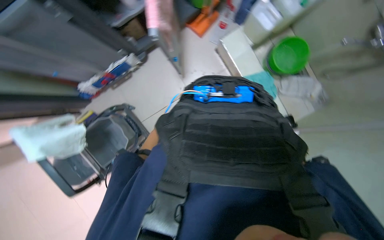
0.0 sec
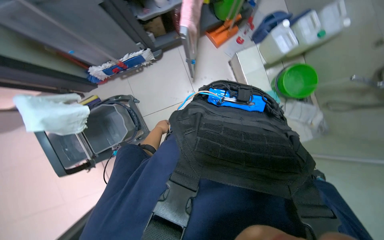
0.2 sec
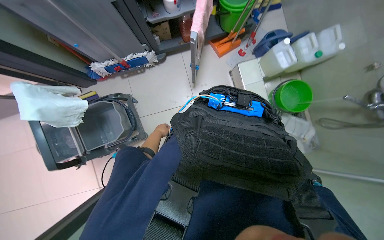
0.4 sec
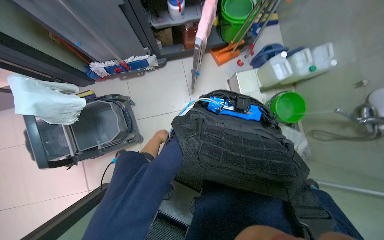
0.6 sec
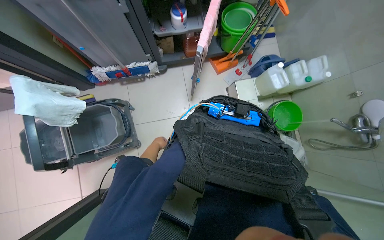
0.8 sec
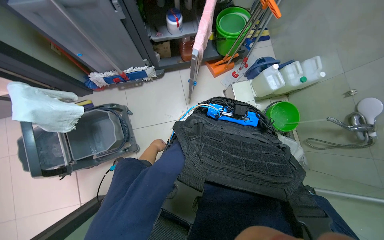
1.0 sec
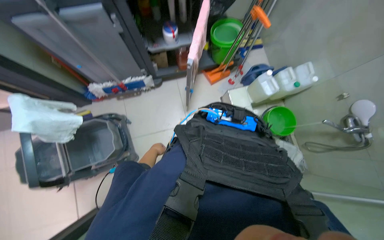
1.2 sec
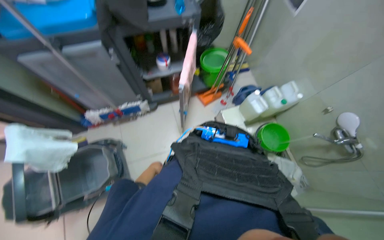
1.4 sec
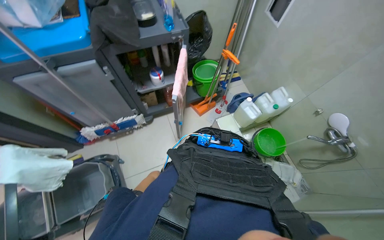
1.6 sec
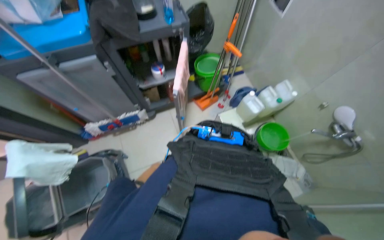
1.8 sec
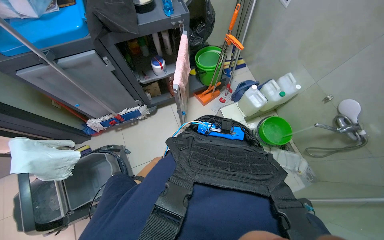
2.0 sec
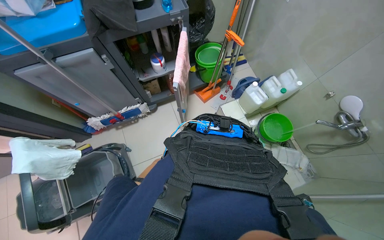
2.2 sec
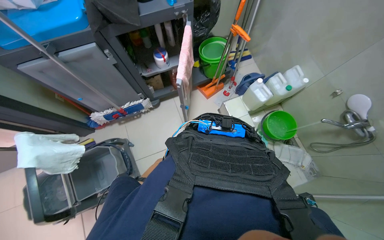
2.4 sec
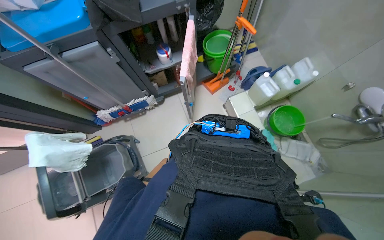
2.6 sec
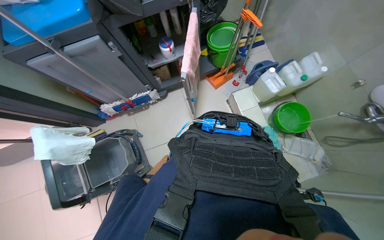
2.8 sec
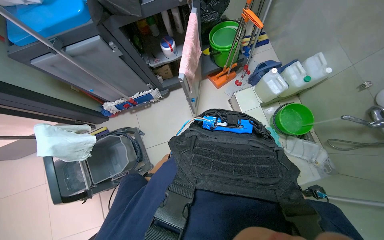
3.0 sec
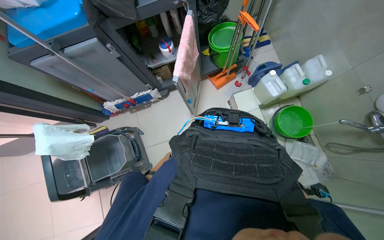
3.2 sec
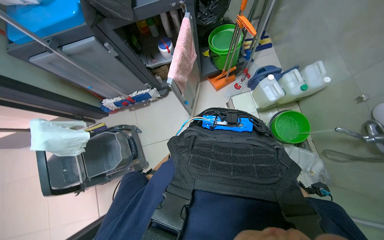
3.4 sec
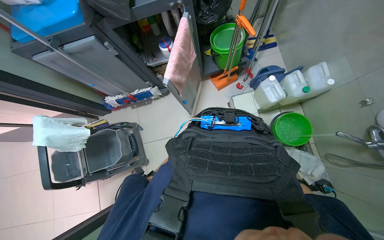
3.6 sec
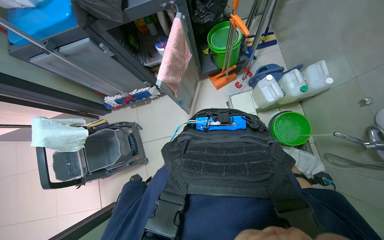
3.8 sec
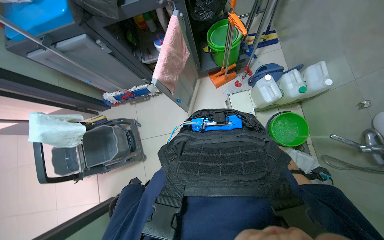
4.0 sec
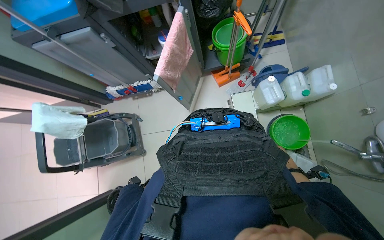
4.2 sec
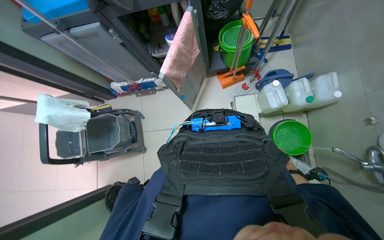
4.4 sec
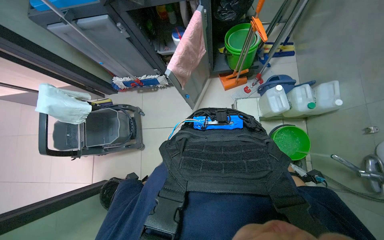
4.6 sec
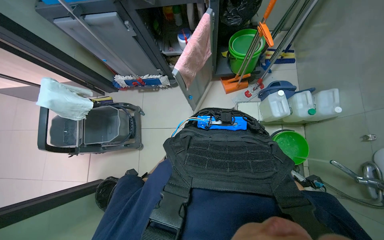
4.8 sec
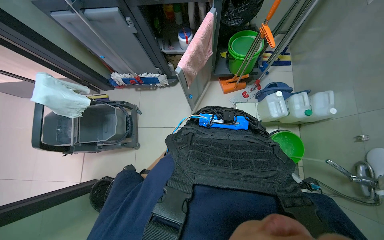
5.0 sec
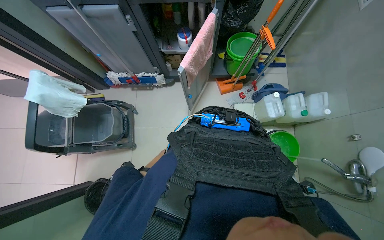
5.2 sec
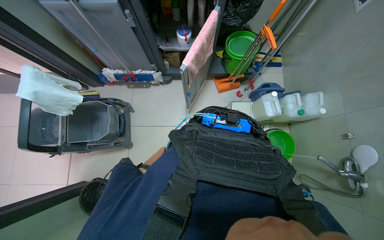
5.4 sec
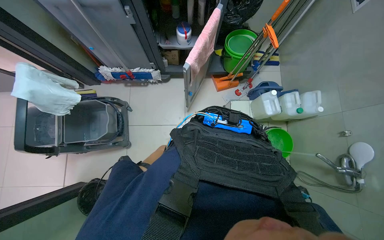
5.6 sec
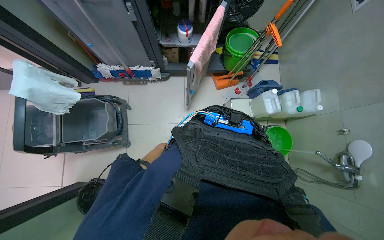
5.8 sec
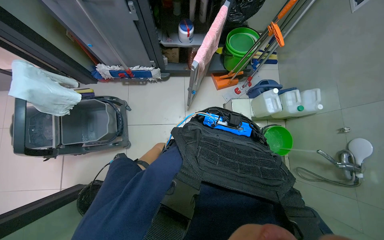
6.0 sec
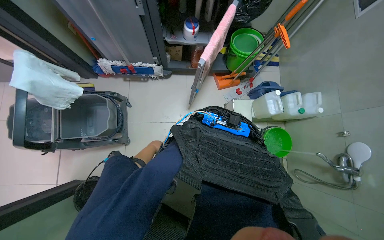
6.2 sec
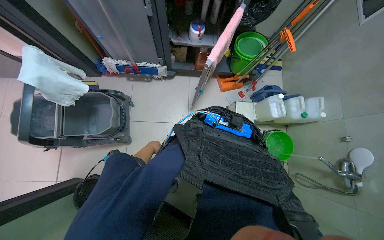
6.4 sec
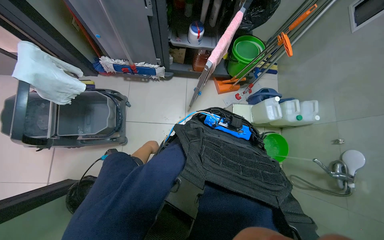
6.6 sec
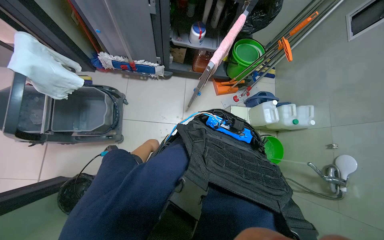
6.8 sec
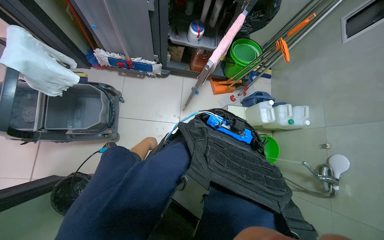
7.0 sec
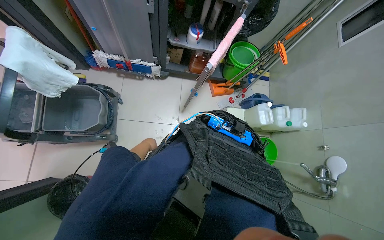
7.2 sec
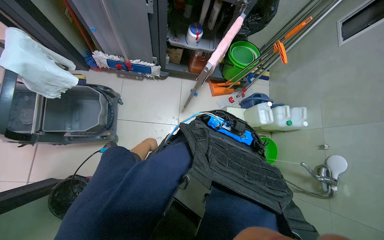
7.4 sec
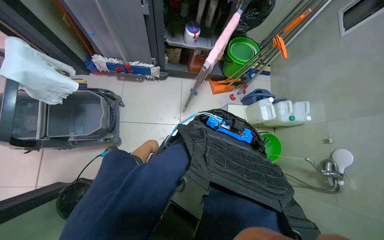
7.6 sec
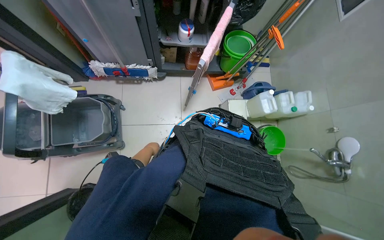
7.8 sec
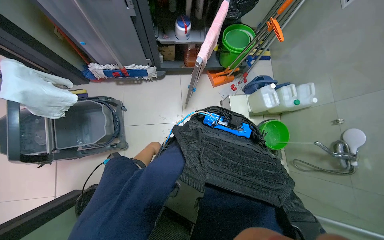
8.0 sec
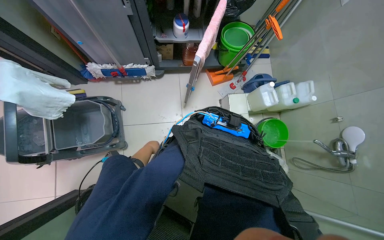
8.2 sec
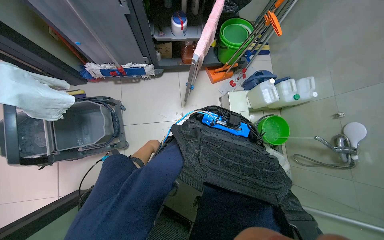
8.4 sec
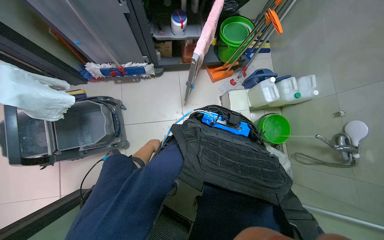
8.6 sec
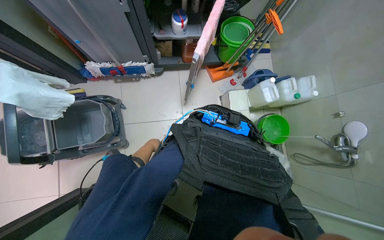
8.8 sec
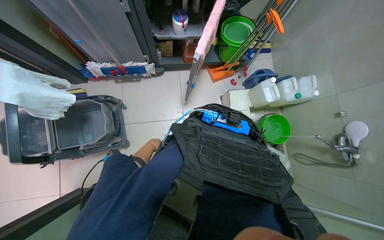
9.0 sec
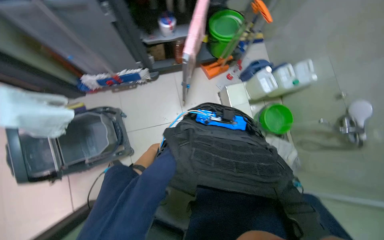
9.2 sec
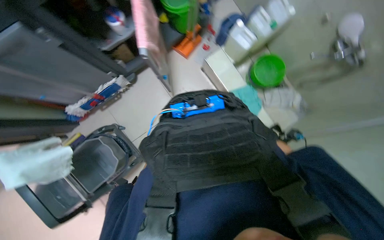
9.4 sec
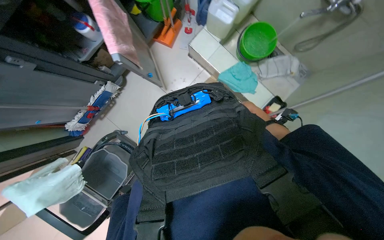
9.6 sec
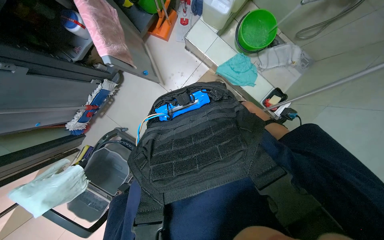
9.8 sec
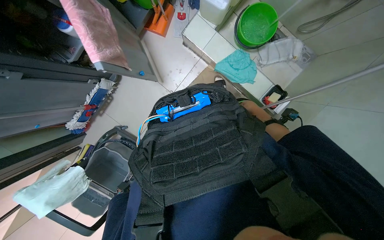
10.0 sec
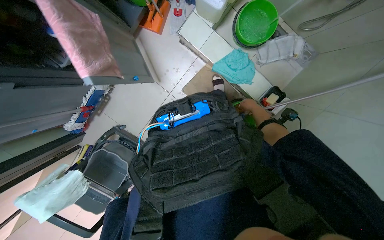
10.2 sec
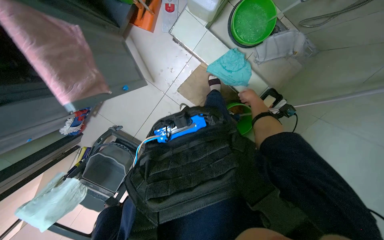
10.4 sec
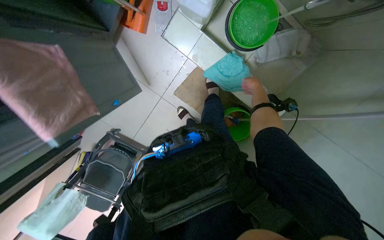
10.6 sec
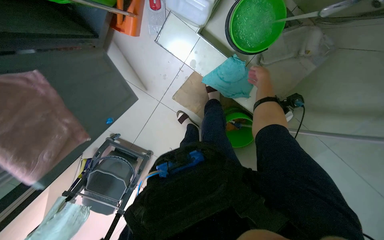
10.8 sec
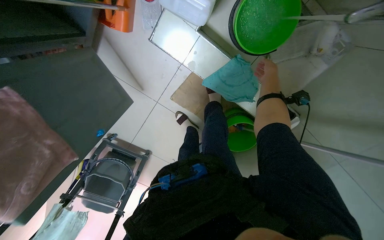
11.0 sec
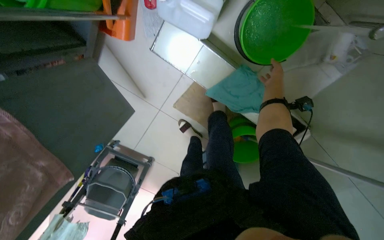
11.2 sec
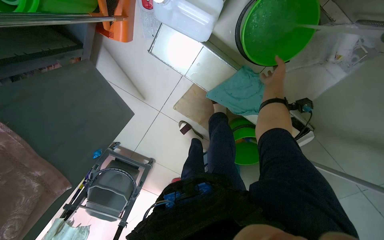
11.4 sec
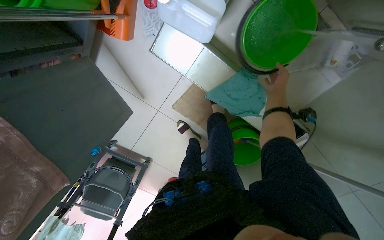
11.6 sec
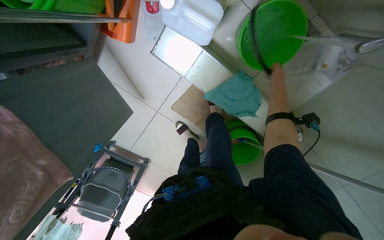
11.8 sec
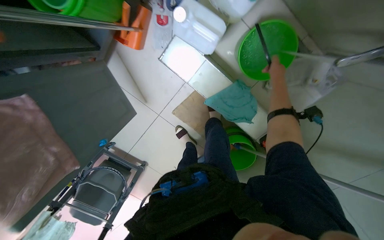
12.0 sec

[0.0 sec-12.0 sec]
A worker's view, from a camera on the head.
Job: preparing cleaning supplies.
The whole recording: Preparing cleaning equipment. The worker gathers and arranges various cleaning tools and buckets on a cart, filling them with water and solution.
0.0 sec to 1.6 sec: The camera pitches upward, by about 25 degrees.
9.0 sec to 10.4 sec: The wearer looks roughly 20 degrees further downward. The scene rotates counterclockwise by some 50 degrees.
10.4 sec to 12.0 sec: The right hand moves up the picture, some 30 cm.

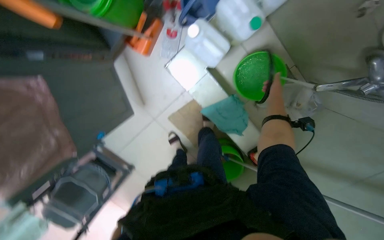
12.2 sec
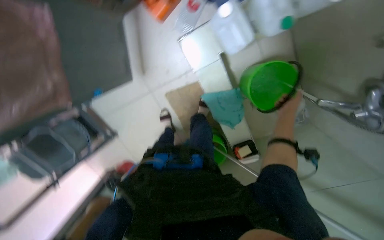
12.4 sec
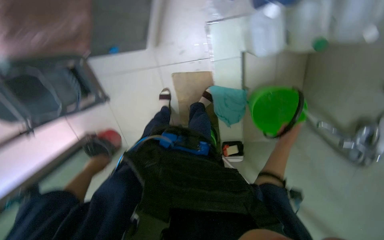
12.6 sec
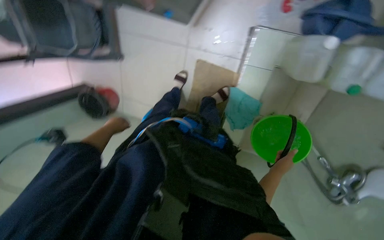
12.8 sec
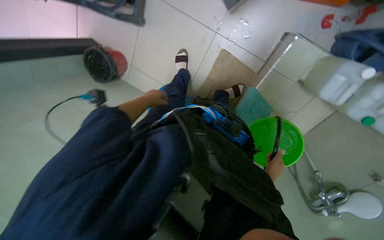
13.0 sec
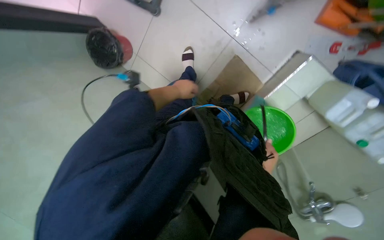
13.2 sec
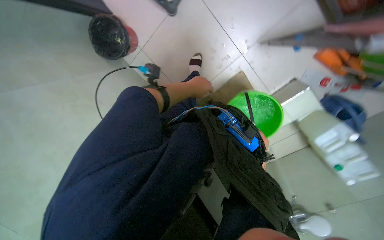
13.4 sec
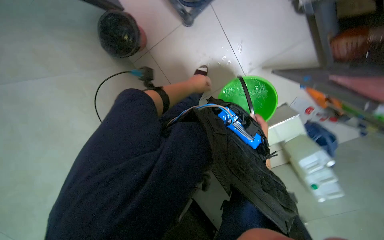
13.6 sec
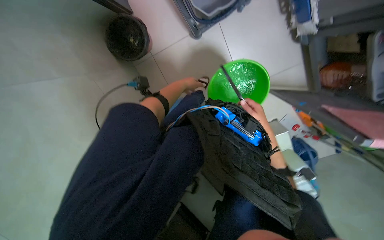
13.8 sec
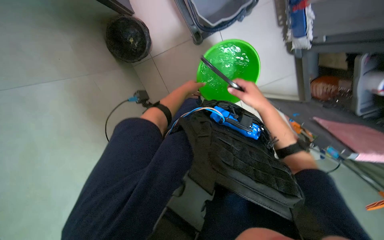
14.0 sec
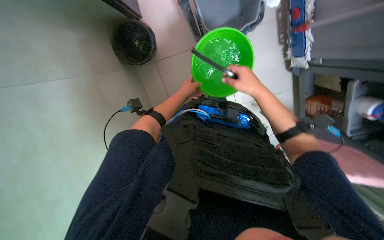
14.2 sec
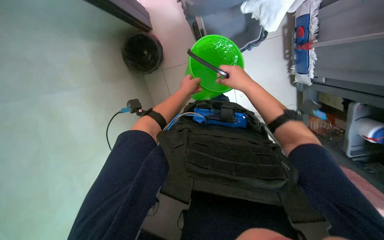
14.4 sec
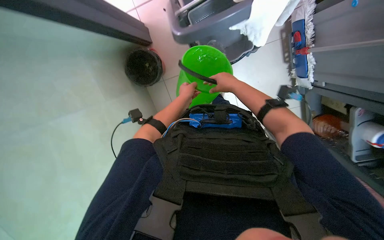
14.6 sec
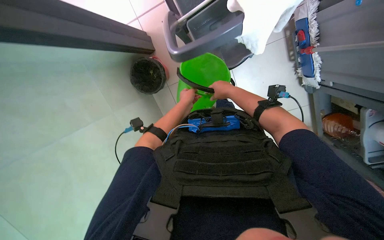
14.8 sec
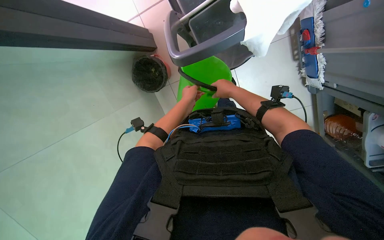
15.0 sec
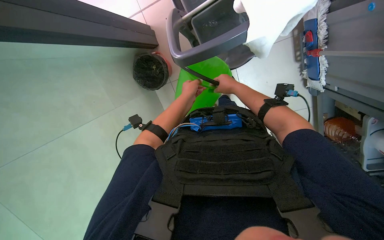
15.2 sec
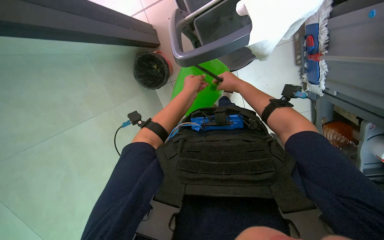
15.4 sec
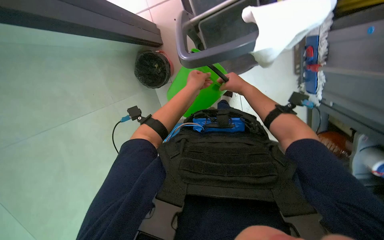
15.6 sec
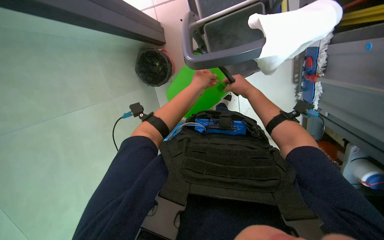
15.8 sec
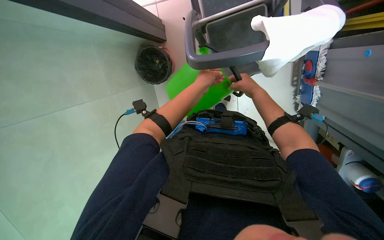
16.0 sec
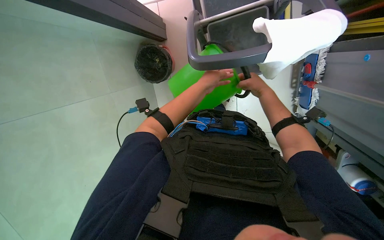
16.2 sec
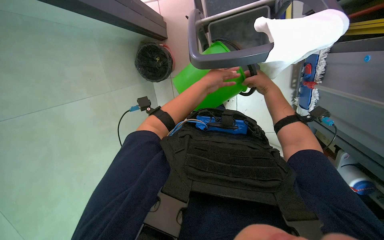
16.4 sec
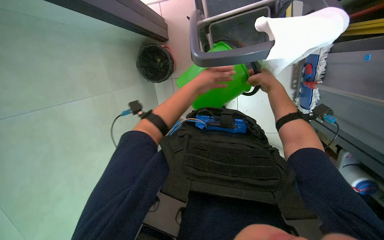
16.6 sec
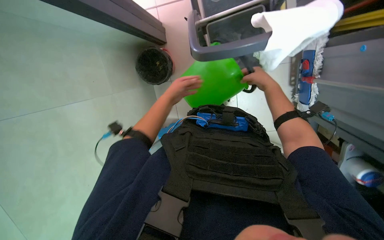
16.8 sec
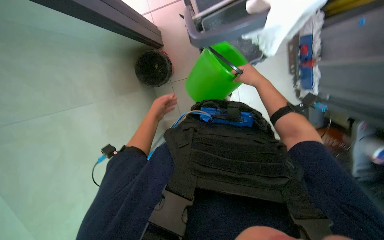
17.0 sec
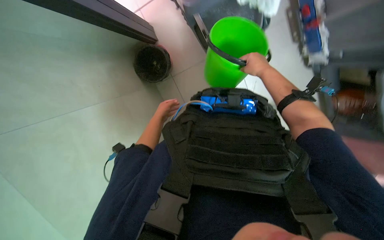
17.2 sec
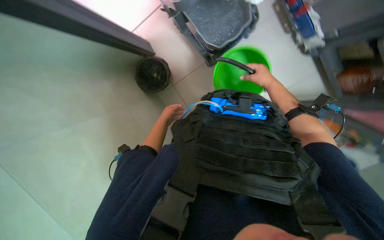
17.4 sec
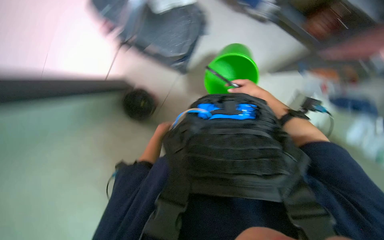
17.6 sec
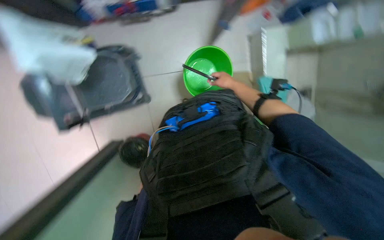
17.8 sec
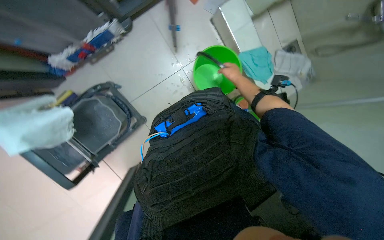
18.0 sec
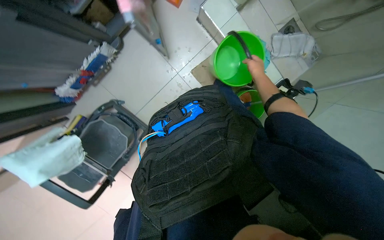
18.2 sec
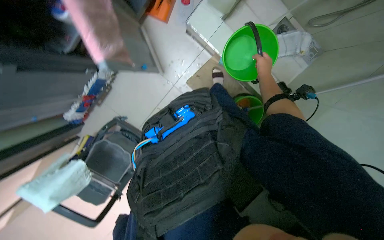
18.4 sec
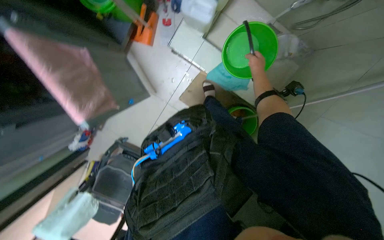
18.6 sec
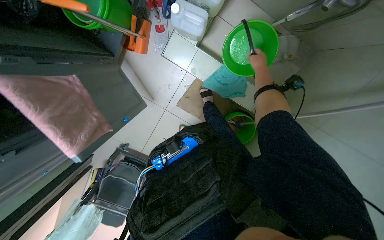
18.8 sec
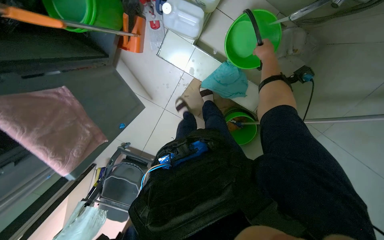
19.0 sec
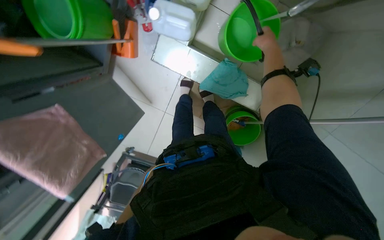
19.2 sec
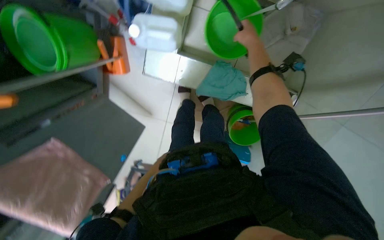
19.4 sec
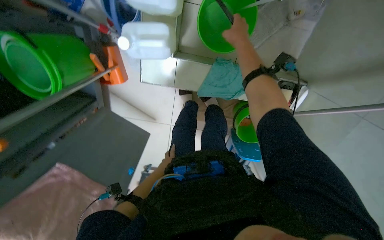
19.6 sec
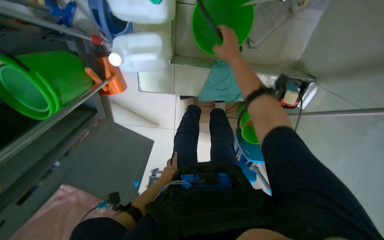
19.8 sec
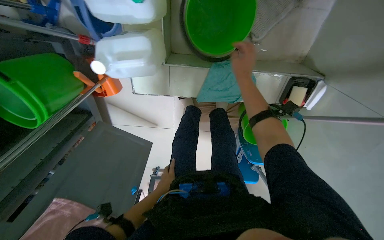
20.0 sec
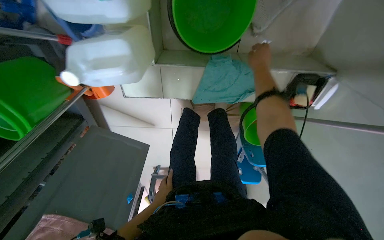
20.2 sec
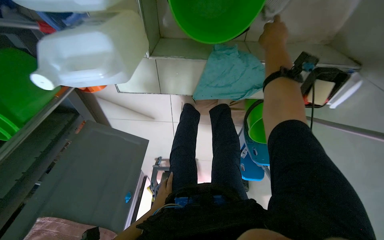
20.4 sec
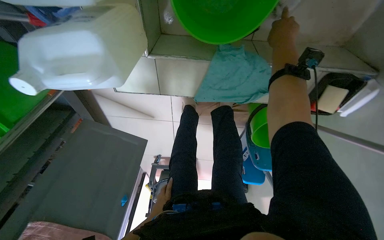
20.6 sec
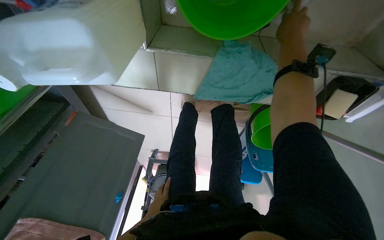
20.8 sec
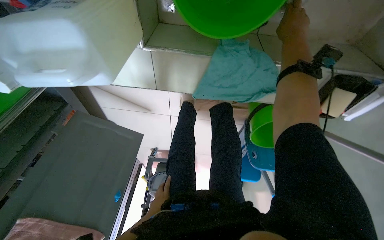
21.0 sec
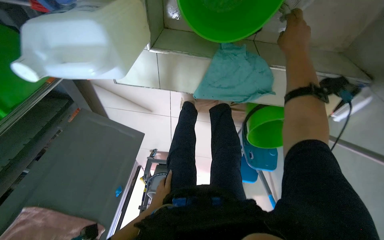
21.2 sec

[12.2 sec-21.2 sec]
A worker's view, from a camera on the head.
Job: preparing cleaning supplies.
The whole recording: Preparing cleaning equipment. The worker gathers and arranges various cleaning tools and buckets on a cart, filling them with water and solution.
12.2 sec to 13.8 sec: The head travels some 60 cm. The view pans to the right by approximately 35 degrees. The view tips downward by some 15 degrees. Everything in view rotates some 95 degrees clockwise.
13.8 sec to 15.2 sec: The right hand heads up the picture, covering roughly 35 cm.
15.2 sec to 16.6 sec: The left hand moves nearer to the camera, some 10 cm. The right hand shifts some 10 cm to the right.
16.6 sec to 18.2 sec: The camera is aimed about 15 degrees further to the left. The scene rotates counterclockwise by some 85 degrees.
18.2 sec to 19.8 sec: The camera travels some 90 cm. The view swings about 20 degrees to the left. The camera pitches downward, by roughly 15 degrees. The scene rotates counterclockwise by some 35 degrees.
19.8 sec to 21.2 sec: The view tilts approximately 15 degrees downward. The right hand travels to the right by about 20 cm.
